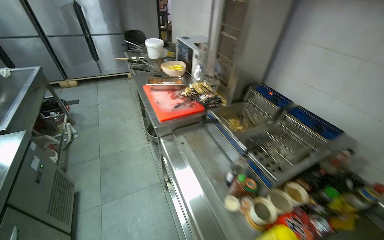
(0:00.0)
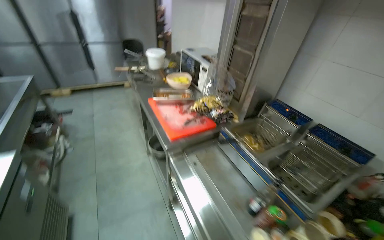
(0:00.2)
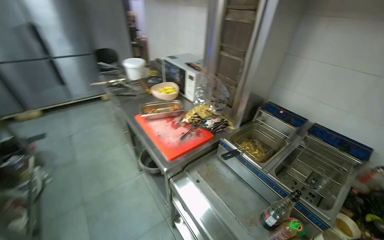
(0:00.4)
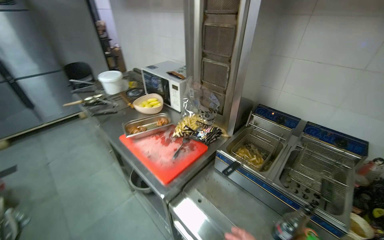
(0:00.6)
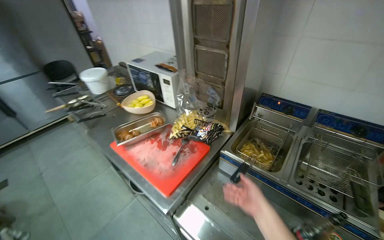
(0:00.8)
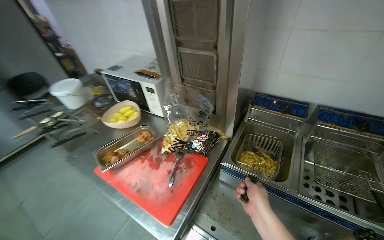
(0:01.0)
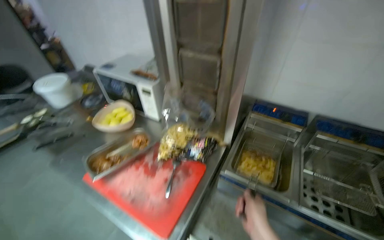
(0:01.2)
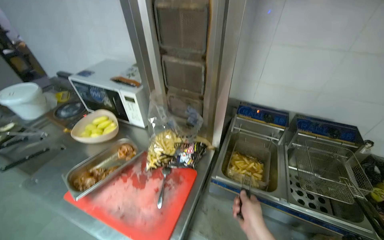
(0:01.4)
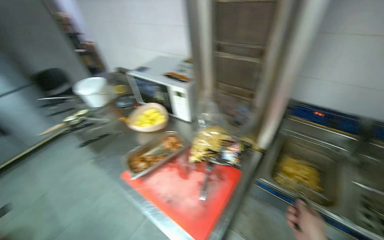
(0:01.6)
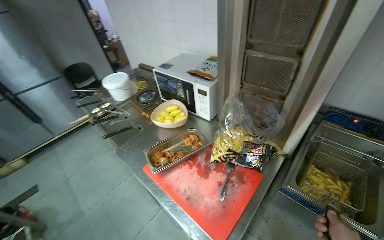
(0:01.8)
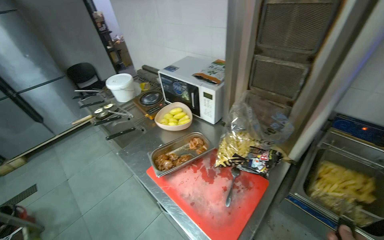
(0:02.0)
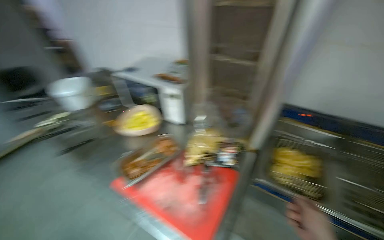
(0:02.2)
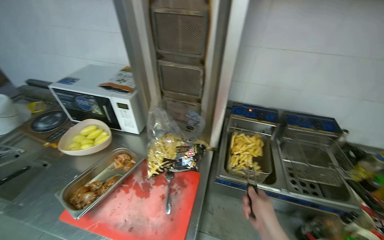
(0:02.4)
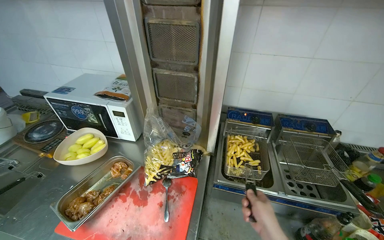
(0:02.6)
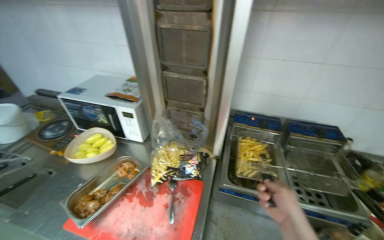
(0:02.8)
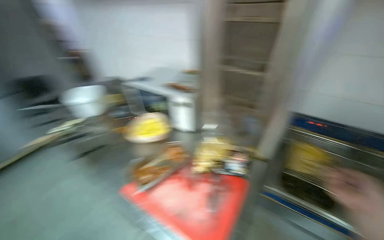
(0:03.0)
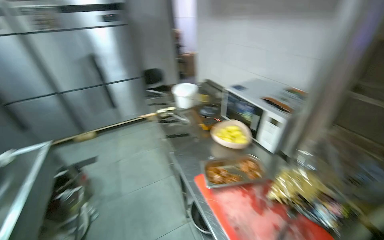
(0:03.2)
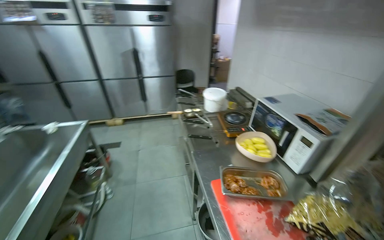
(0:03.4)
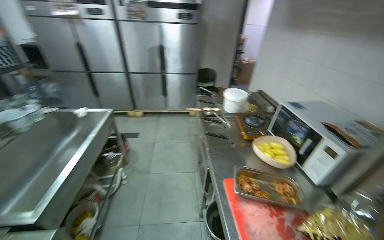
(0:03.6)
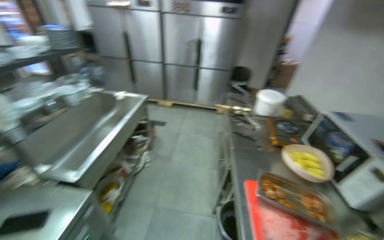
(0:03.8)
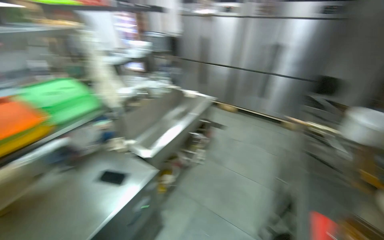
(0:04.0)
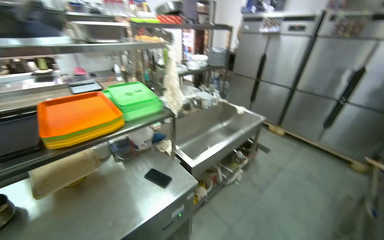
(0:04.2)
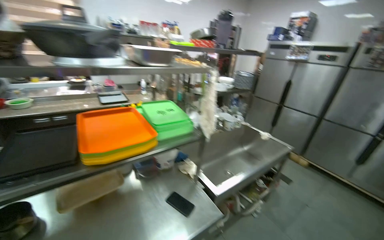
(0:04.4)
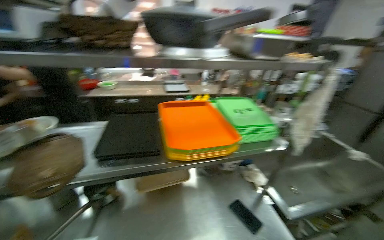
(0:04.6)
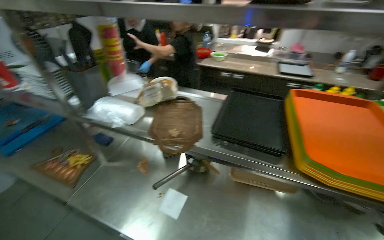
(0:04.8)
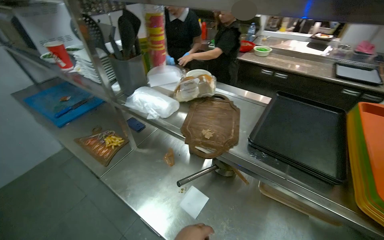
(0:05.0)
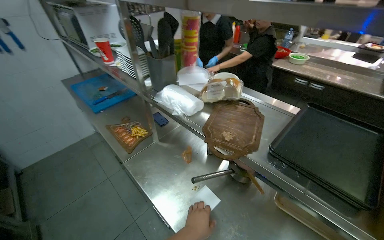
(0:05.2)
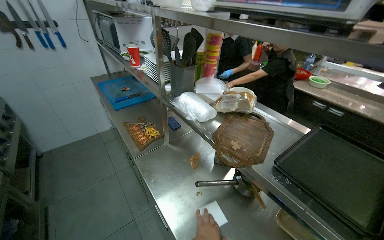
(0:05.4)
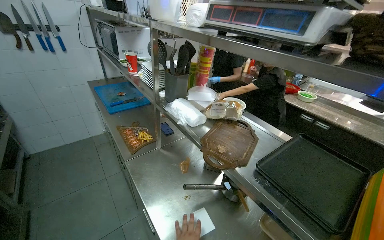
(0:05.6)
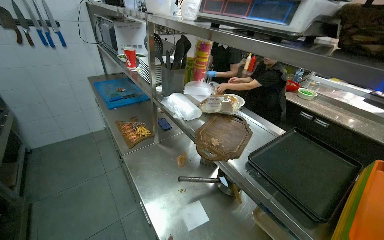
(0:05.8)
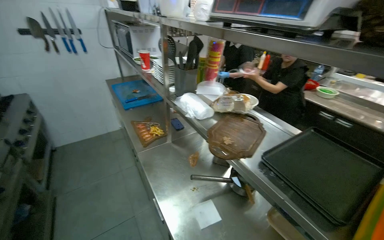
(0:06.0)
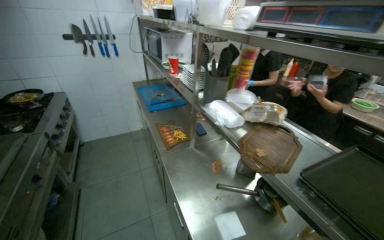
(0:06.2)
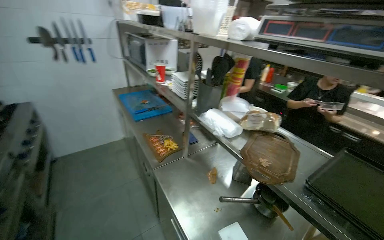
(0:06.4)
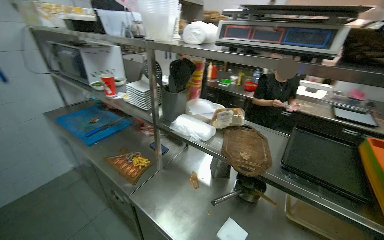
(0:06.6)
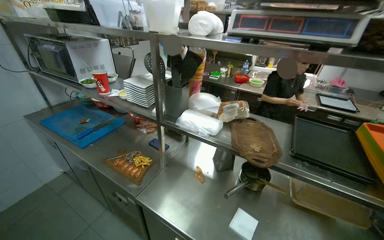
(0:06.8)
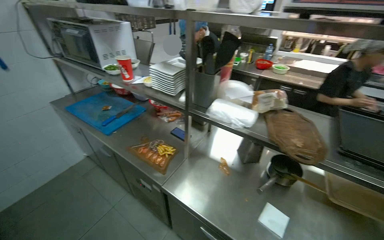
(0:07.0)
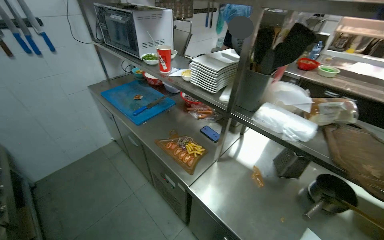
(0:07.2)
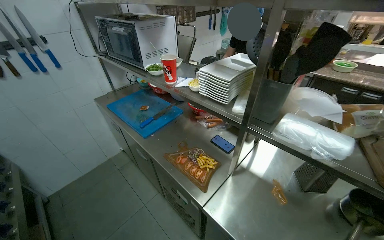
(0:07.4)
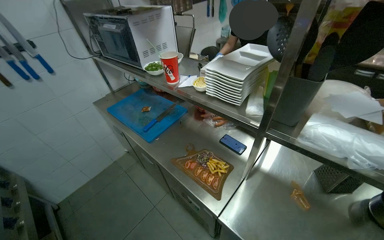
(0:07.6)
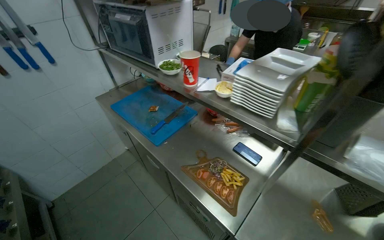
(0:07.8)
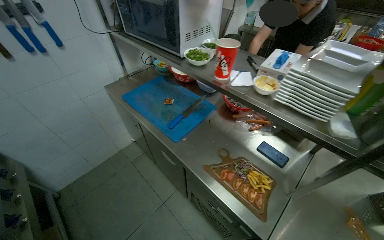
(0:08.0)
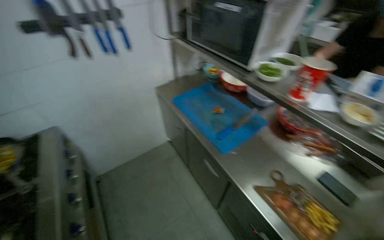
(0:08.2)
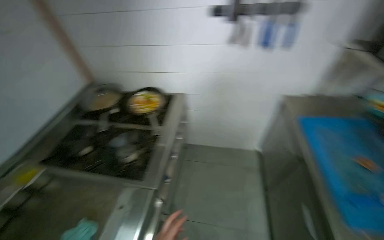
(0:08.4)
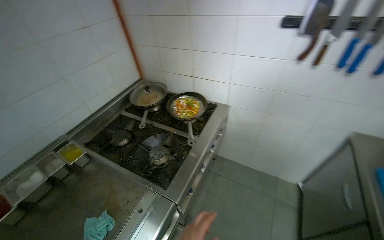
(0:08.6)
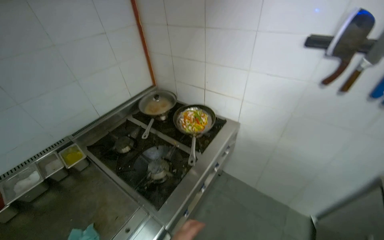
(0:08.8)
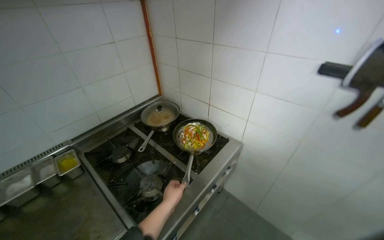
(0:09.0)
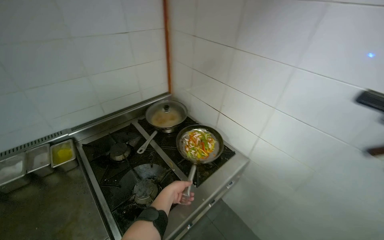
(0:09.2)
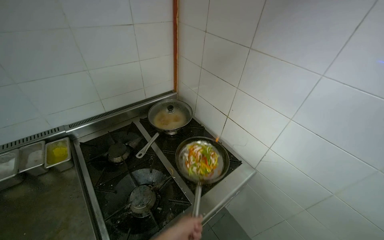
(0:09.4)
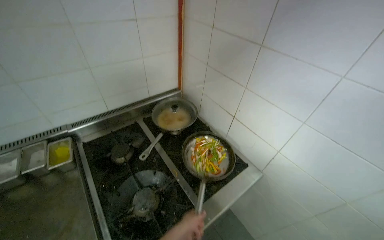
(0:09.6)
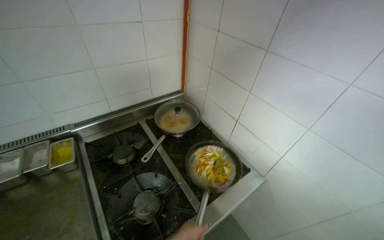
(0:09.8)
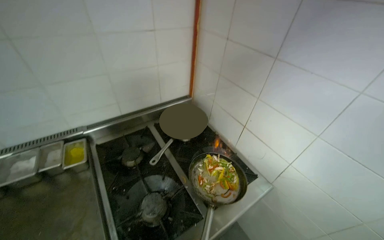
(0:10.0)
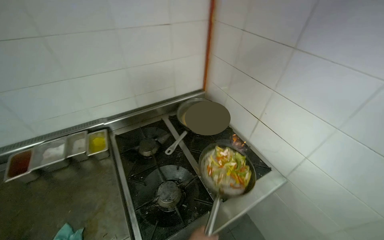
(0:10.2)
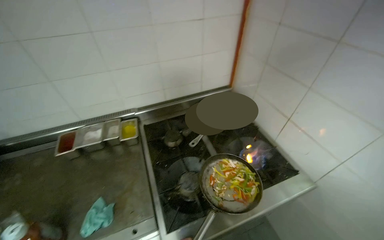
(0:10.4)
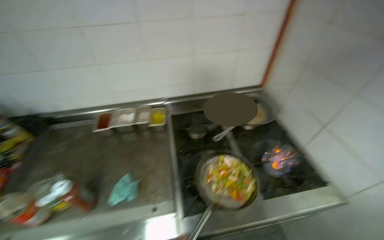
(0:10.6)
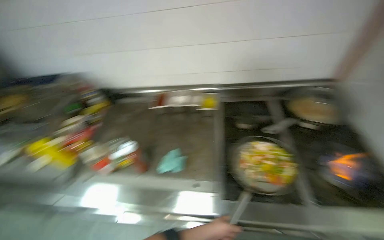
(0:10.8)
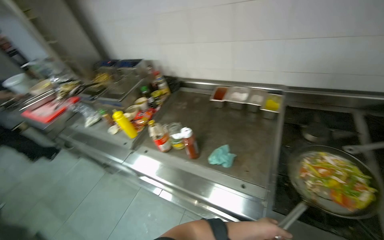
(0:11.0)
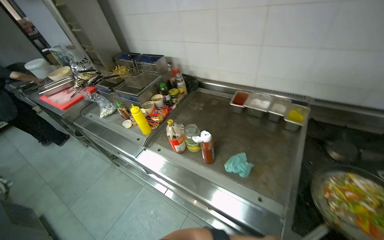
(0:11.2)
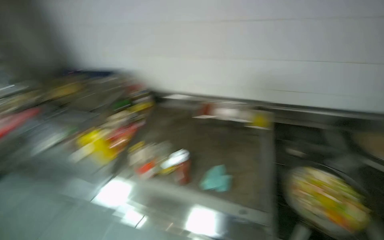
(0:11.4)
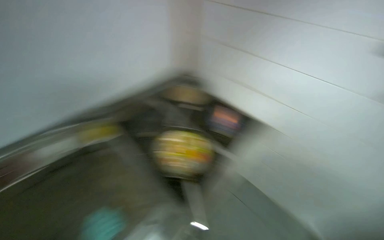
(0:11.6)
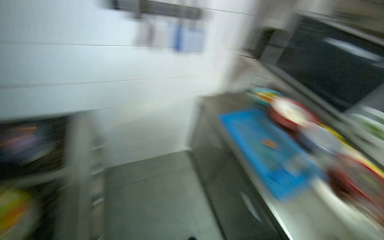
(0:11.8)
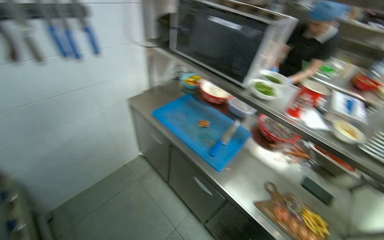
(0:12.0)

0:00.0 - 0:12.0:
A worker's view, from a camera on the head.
Job: cooking food.
The whole recording: Cooking vegetables in pan. The worker stirs and adds sauce to vegetables cooking in a pan on the stove.
0:00.0 - 0:01.6: The camera is carried some 70 cm. The head rotates approximately 30 degrees to the right.
0:03.0 - 0:04.4: The camera travels about 40 cm. The head rotates approximately 105 degrees to the left. The view tips upward by about 15 degrees.
0:04.4 - 0:06.0: The wearer's head swings roughly 90 degrees to the left.
0:06.0 - 0:07.6: The camera travels some 70 cm.
0:09.0 - 0:10.4: The wearer's head swings approximately 25 degrees to the left.
0:10.4 - 0:12.0: The head rotates about 90 degrees to the right. The view tilts approximately 20 degrees downward.

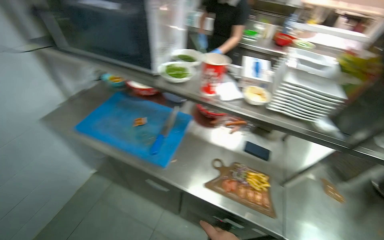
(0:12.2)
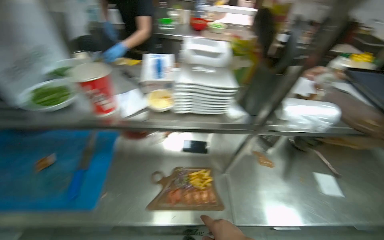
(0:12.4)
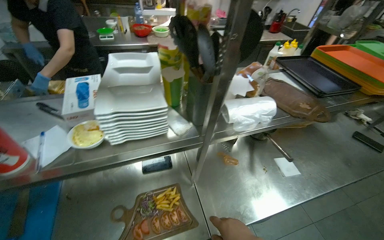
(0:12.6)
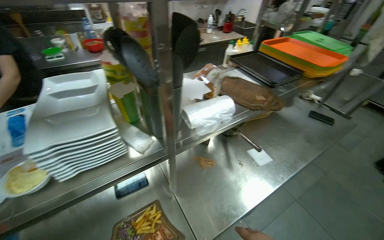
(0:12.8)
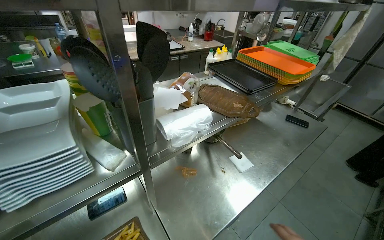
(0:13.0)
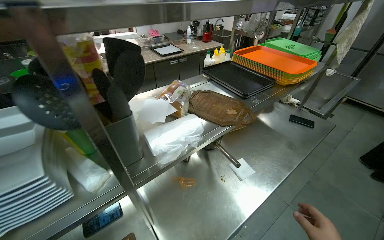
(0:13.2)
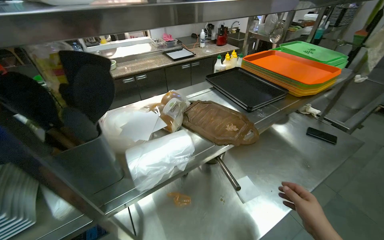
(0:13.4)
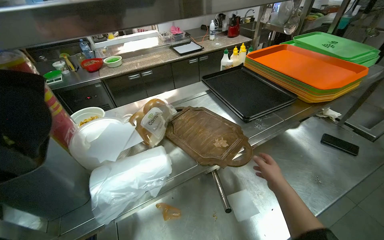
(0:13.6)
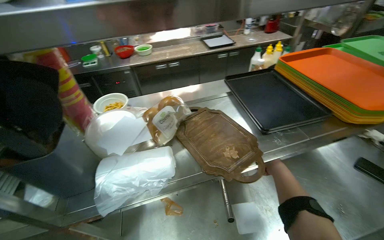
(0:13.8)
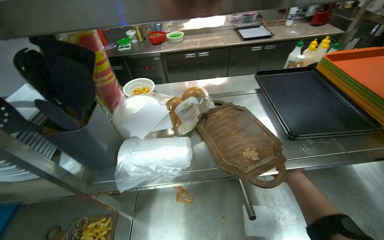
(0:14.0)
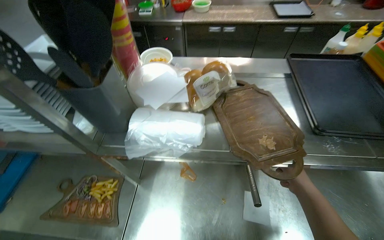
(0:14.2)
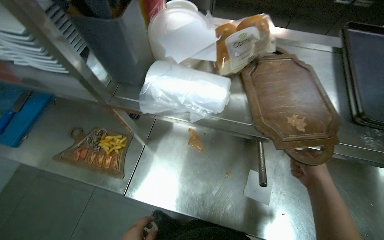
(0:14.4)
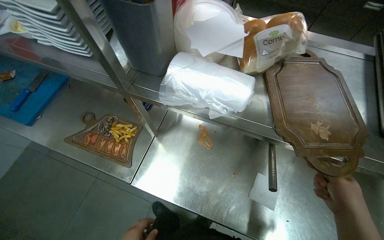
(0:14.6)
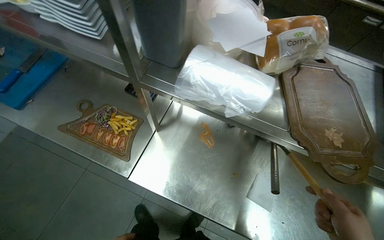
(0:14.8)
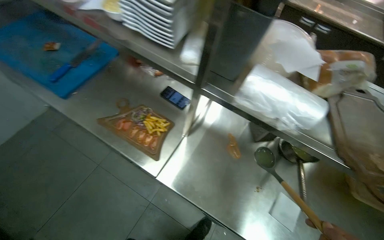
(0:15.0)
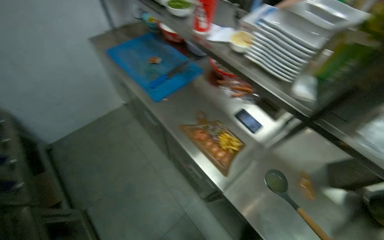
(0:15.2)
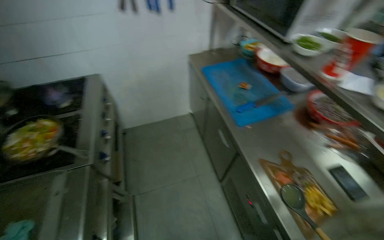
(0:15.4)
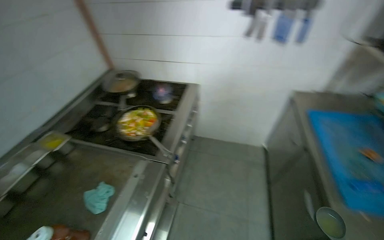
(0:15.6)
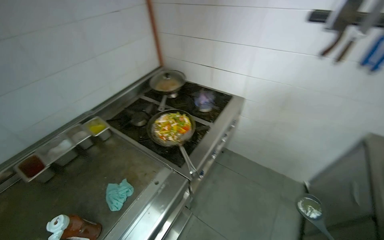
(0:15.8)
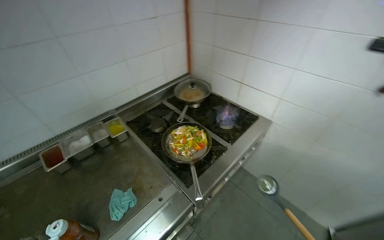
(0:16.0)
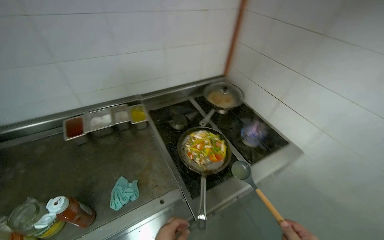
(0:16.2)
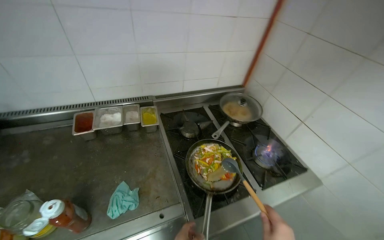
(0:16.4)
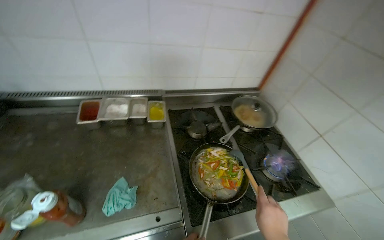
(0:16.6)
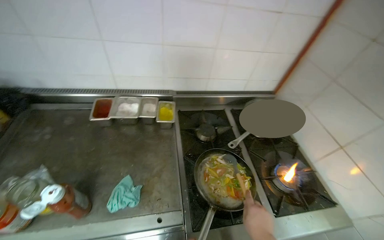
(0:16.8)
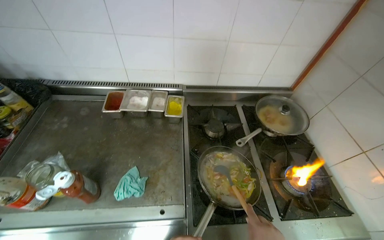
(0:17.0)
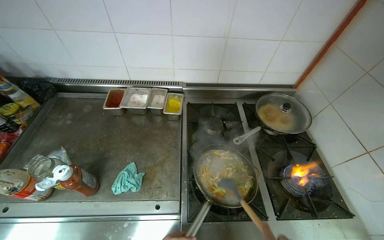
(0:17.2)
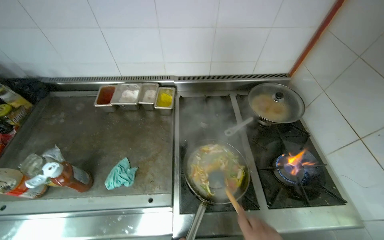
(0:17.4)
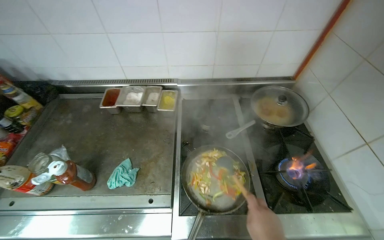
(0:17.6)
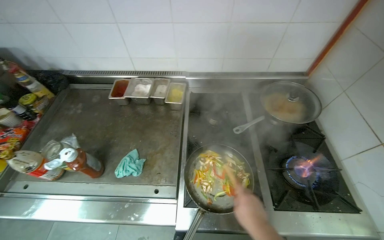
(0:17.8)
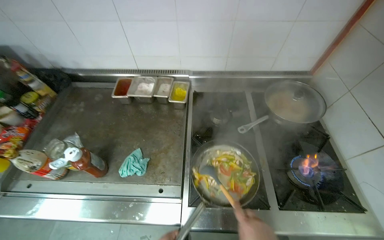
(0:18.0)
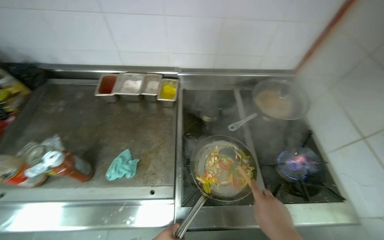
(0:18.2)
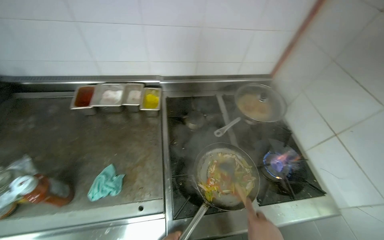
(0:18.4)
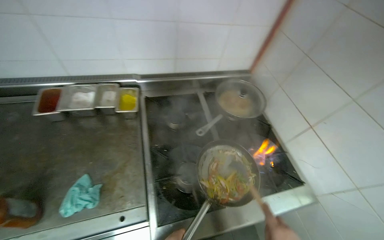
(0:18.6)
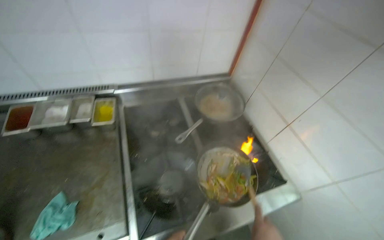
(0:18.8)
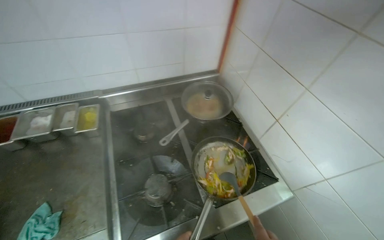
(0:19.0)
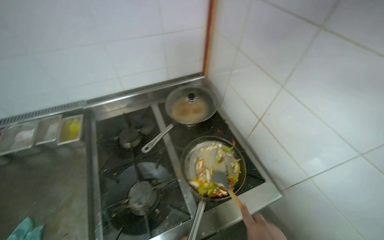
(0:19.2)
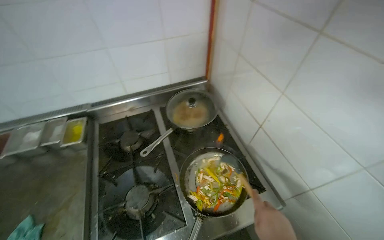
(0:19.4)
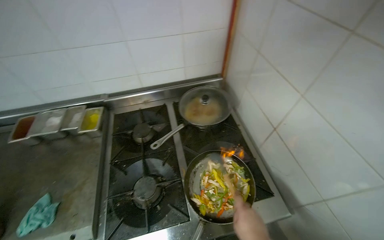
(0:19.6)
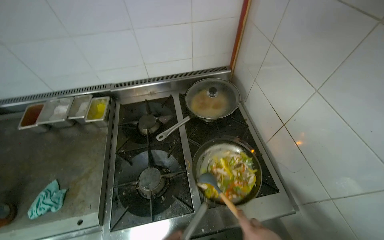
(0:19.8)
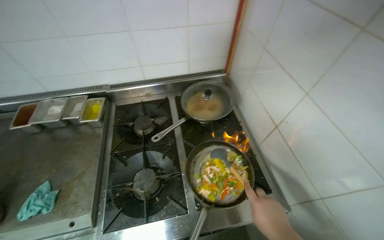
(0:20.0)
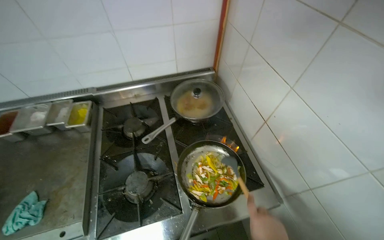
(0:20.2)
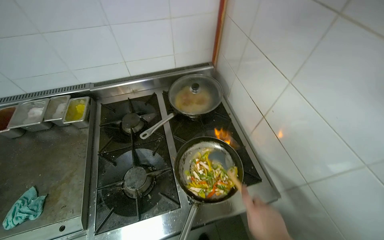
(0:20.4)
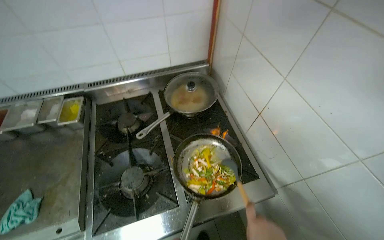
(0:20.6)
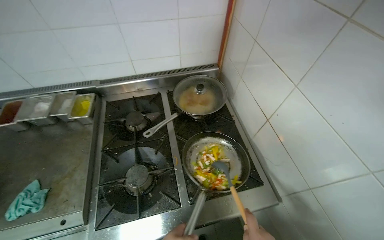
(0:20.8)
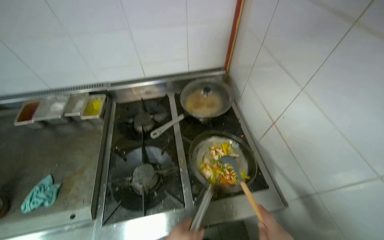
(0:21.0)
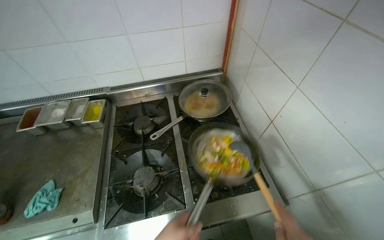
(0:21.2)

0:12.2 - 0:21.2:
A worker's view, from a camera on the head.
Job: cooking food.
The whole recording: Cooking vegetables in pan. The worker stirs and adds sauce to vegetables cooking in a pan on the stove.
0:12.2 - 0:13.8: The camera is carried approximately 80 cm. The wearer's head swings some 40 degrees to the right.
0:13.8 - 0:15.2: The camera is carried some 40 cm. The wearer looks about 60 degrees further to the left. The wearer looks about 15 degrees further downward.
0:15.2 - 0:16.6: The wearer moves about 70 cm. The head turns to the left by approximately 100 degrees.
